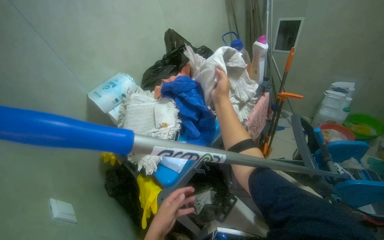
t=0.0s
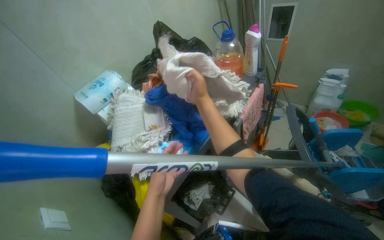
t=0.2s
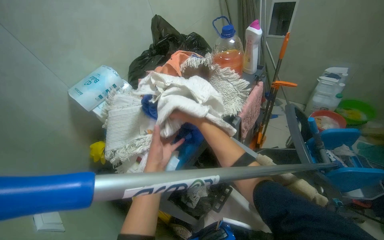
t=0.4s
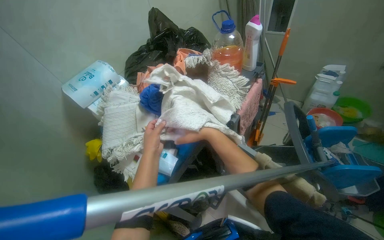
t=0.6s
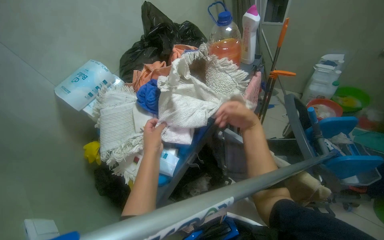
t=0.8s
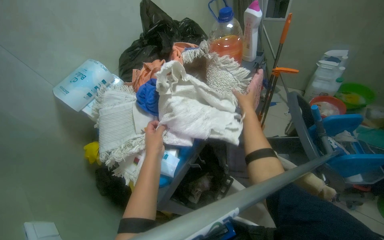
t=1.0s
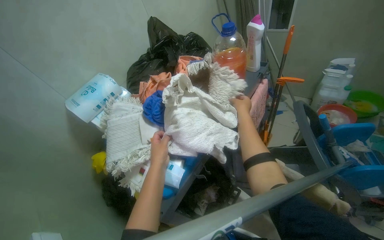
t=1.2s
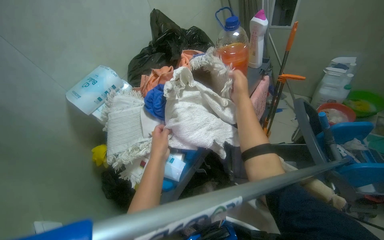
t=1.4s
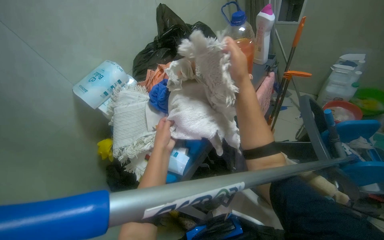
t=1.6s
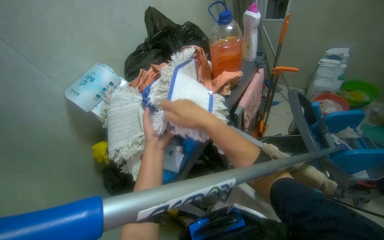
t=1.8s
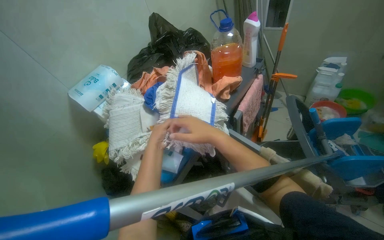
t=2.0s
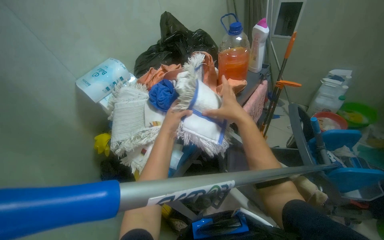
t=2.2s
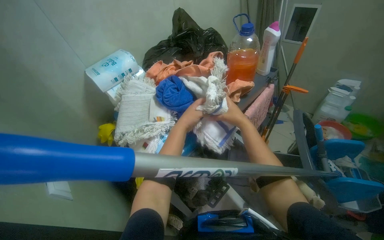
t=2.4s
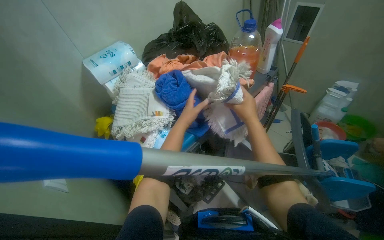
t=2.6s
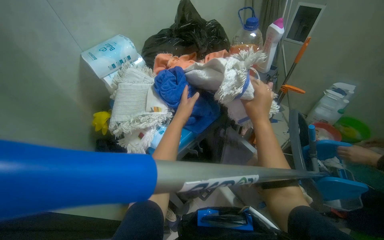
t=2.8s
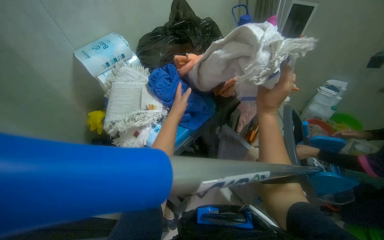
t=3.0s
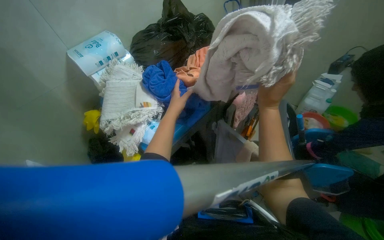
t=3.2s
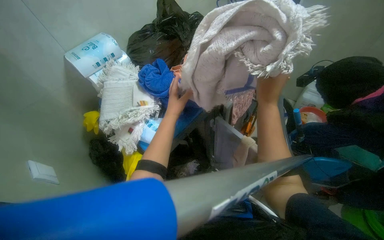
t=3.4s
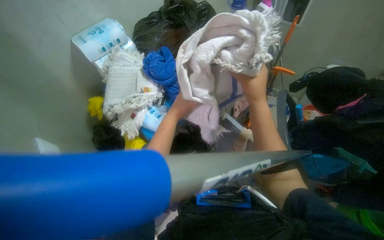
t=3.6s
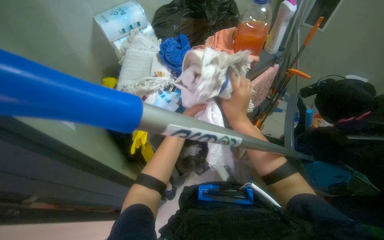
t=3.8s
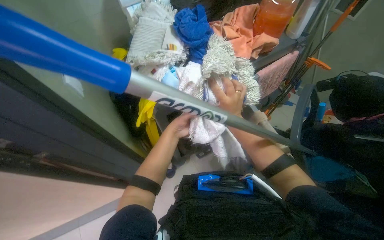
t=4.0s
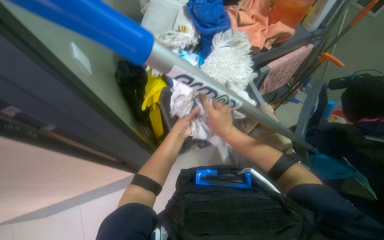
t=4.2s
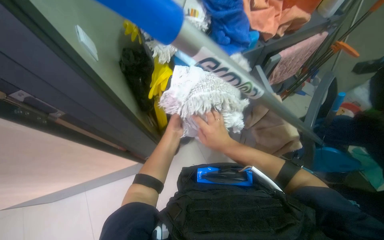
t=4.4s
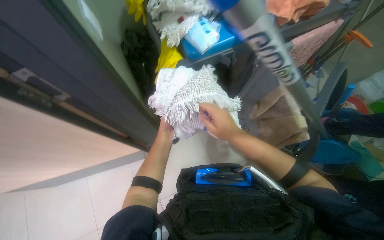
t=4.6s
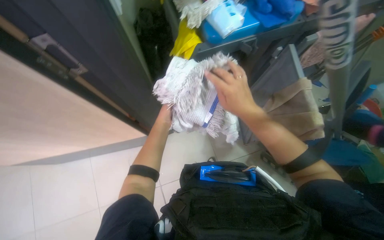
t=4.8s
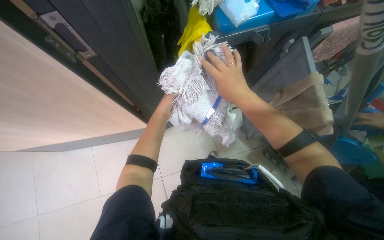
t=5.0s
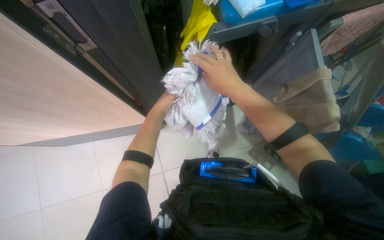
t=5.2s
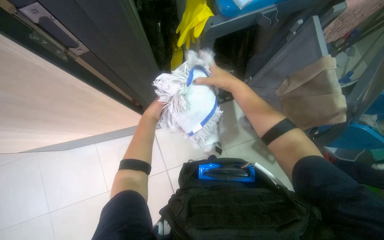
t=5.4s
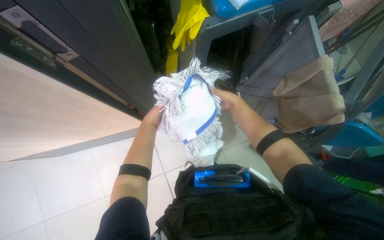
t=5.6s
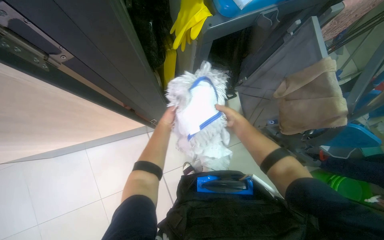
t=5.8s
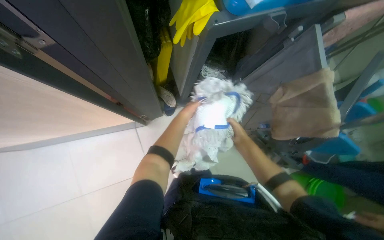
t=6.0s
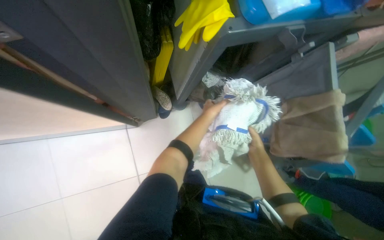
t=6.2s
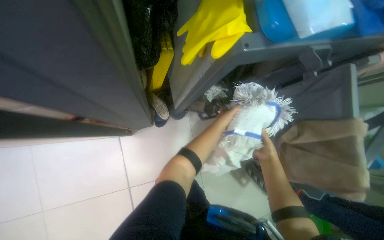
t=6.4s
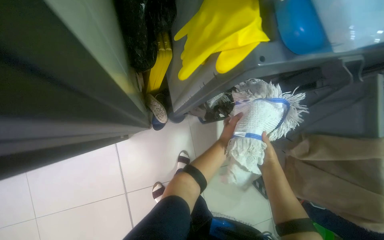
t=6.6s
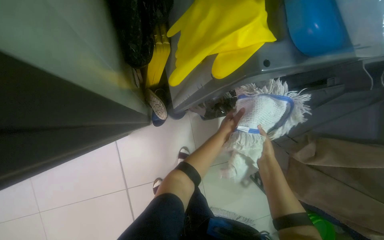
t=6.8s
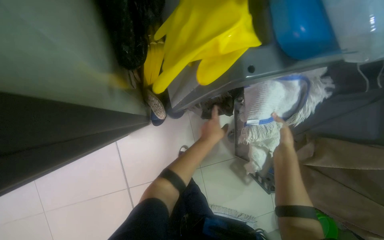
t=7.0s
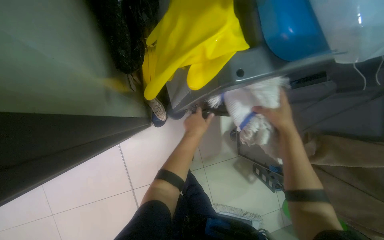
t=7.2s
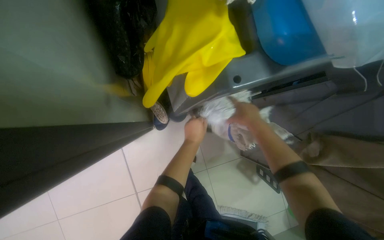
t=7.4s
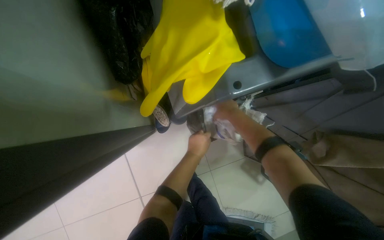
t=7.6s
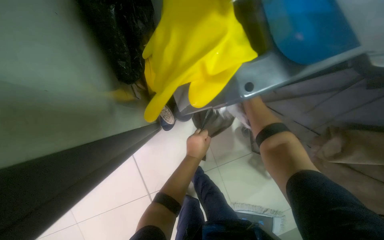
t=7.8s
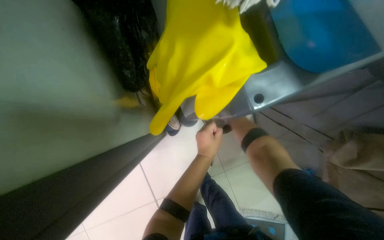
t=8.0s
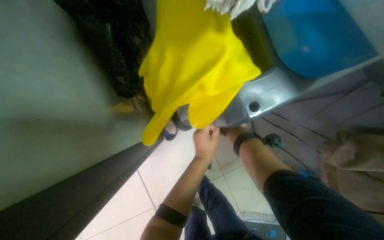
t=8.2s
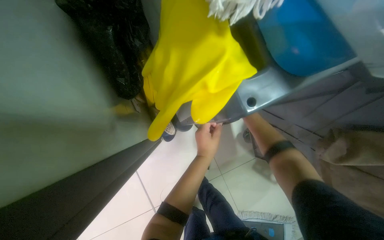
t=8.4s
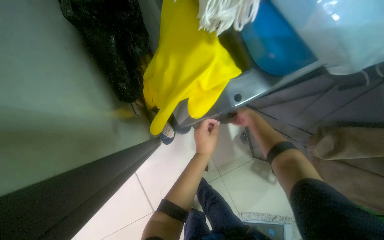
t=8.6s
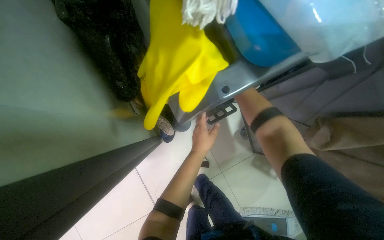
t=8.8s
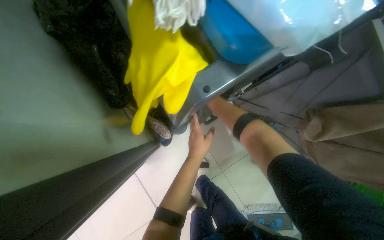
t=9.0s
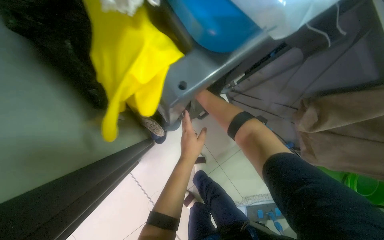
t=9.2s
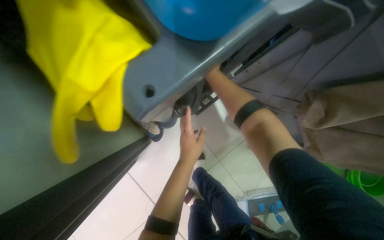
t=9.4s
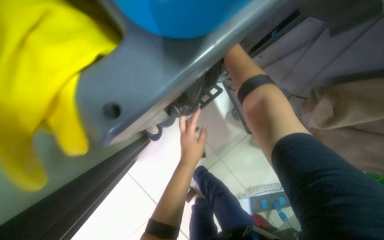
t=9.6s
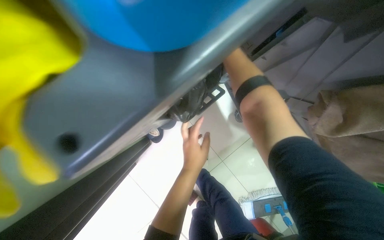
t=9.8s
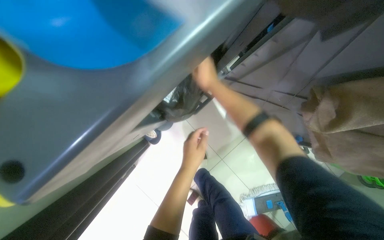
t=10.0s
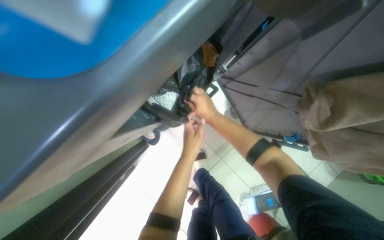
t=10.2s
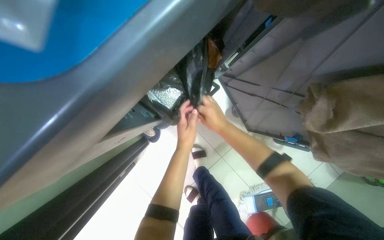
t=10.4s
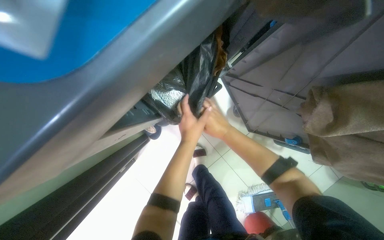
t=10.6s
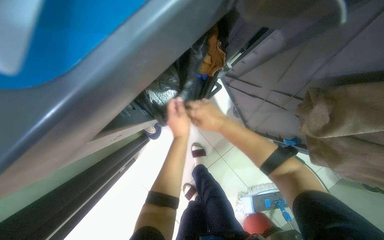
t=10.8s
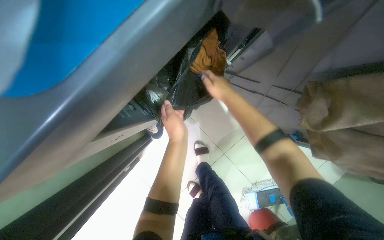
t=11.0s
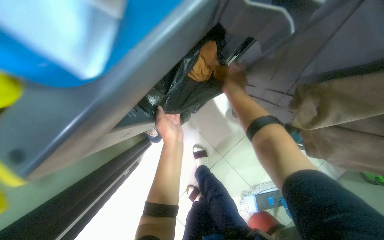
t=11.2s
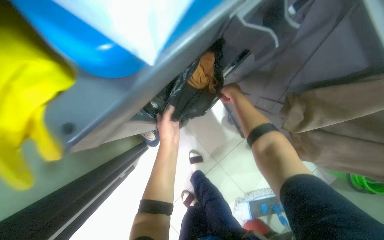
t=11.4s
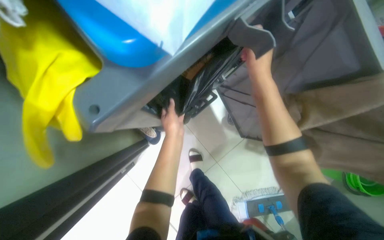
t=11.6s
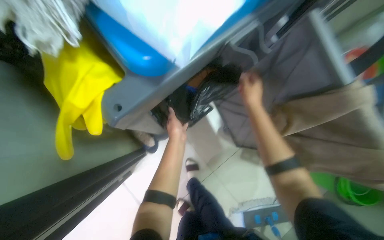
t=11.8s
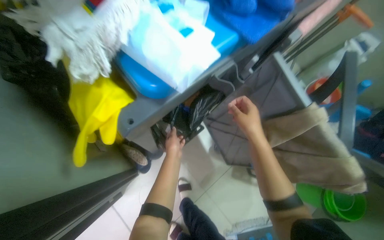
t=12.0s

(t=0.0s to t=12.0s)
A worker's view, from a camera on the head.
Job: organizing items.
The whole recording: Storing Towels. The worker folds towels and places them in a cabinet.
t=0.0s - t=1.6s: The left hand moves up the picture and farther from the camera, roughly 25 cm.
t=1.6s - t=3.0s: The right hand goes roughly 15 cm down the picture and nearer to the camera.
t=3.0s - t=4.4s: The camera pitches downward, by some 15 degrees. Both hands move down the picture, approximately 40 cm.
t=4.4s - t=6.0s: The view tips downward by approximately 15 degrees. The left hand travels to the left and back again, approximately 20 cm each way, while the right hand goes some 15 cm farther from the camera.
t=6.0s - t=7.6s: The right hand goes approximately 35 cm up the picture. The left hand reaches some 15 cm to the right, then returns.
t=10.4s - t=12.0s: The view tilts approximately 15 degrees upward. The right hand goes nearer and farther, some 20 cm each way, reversing 2 times.

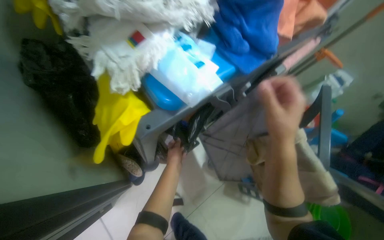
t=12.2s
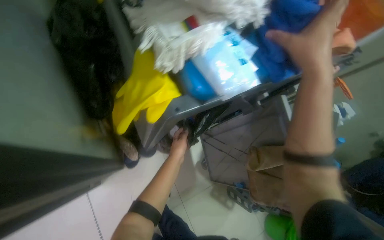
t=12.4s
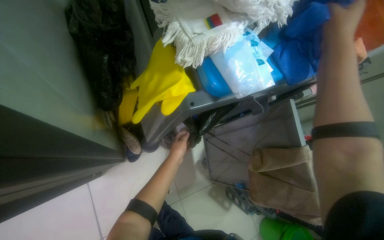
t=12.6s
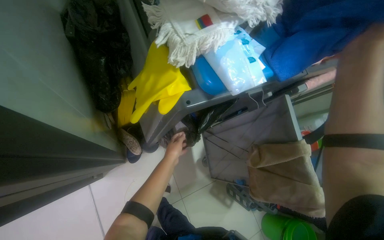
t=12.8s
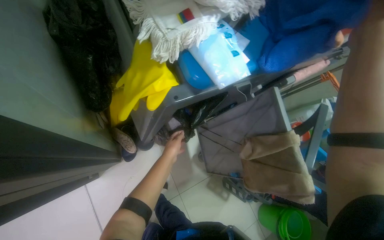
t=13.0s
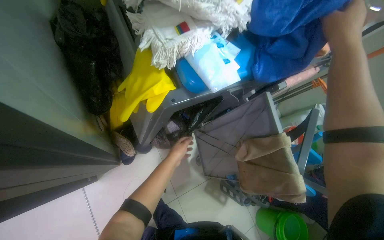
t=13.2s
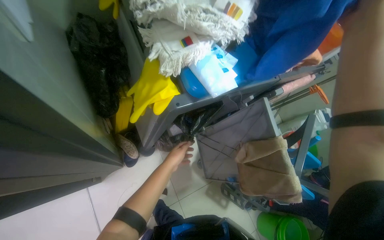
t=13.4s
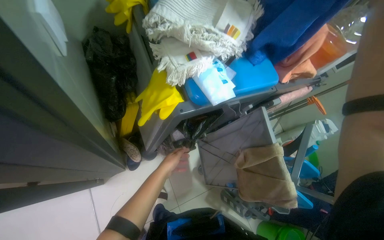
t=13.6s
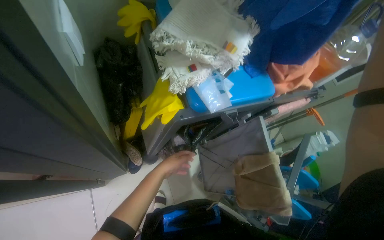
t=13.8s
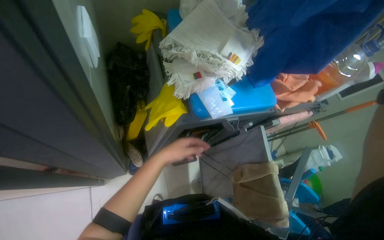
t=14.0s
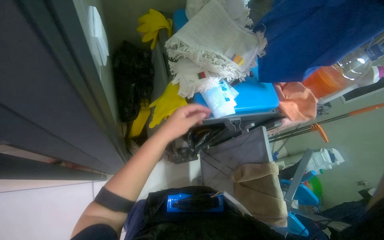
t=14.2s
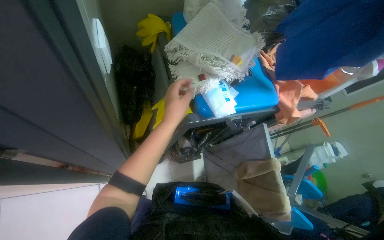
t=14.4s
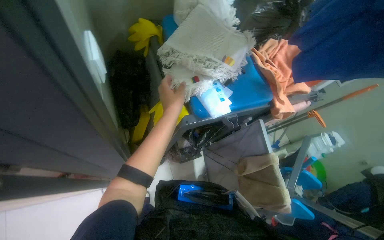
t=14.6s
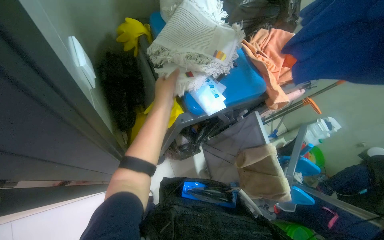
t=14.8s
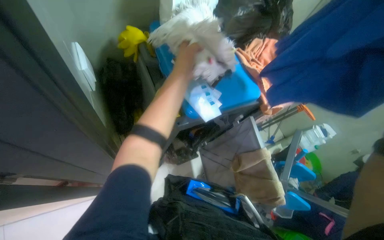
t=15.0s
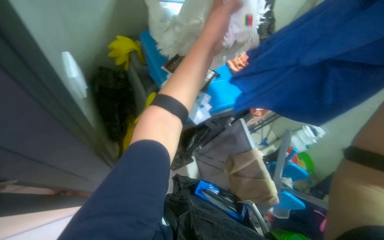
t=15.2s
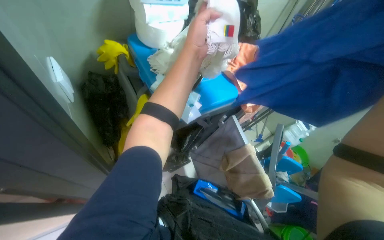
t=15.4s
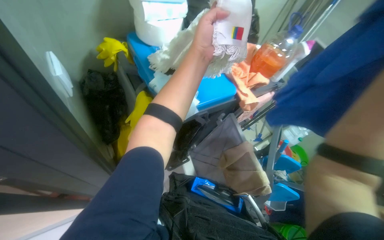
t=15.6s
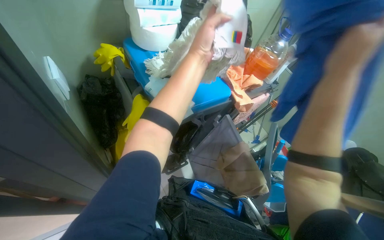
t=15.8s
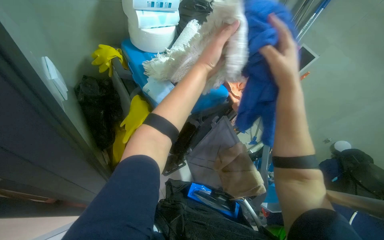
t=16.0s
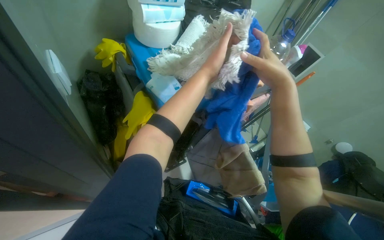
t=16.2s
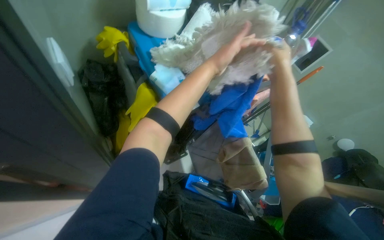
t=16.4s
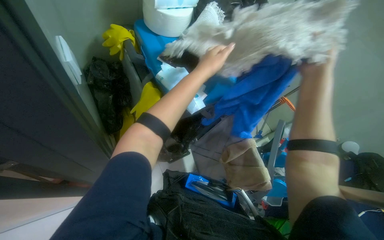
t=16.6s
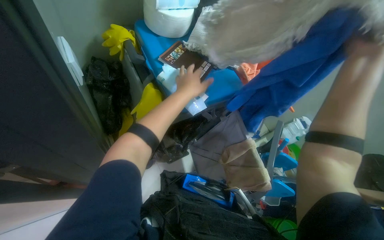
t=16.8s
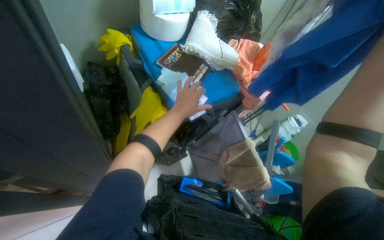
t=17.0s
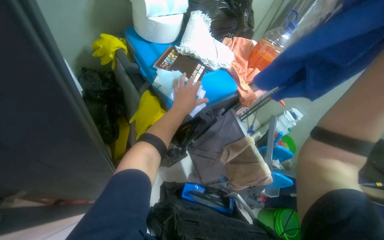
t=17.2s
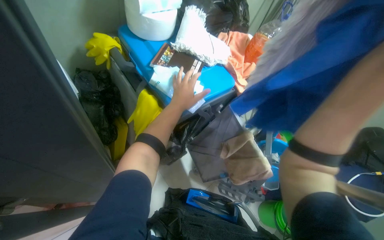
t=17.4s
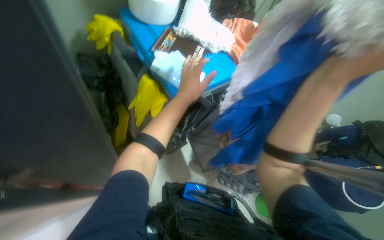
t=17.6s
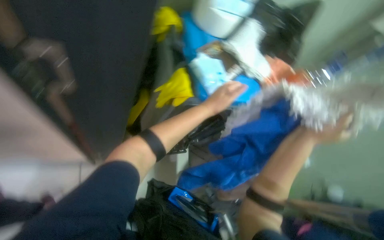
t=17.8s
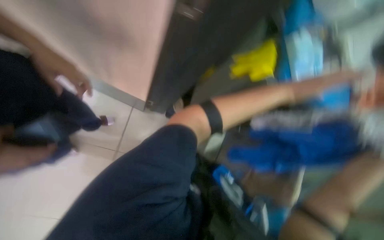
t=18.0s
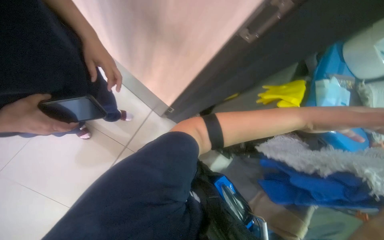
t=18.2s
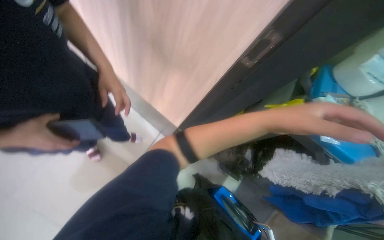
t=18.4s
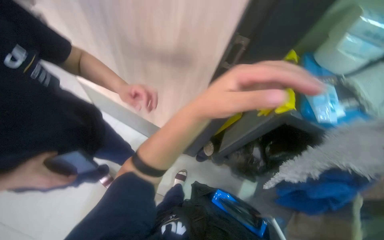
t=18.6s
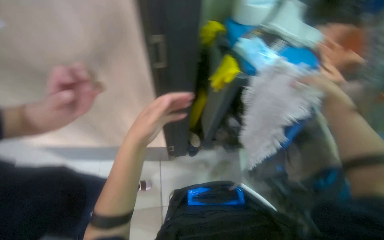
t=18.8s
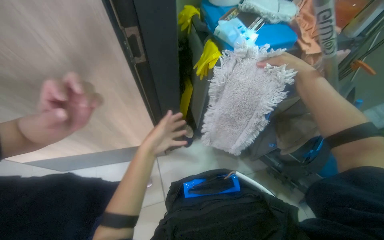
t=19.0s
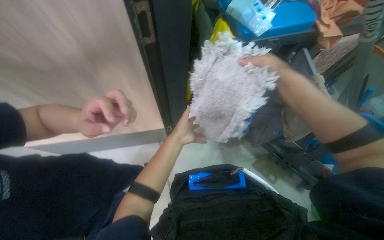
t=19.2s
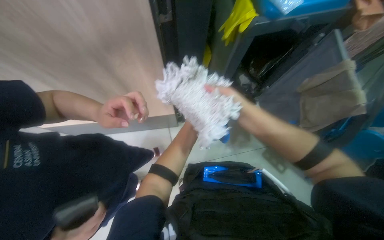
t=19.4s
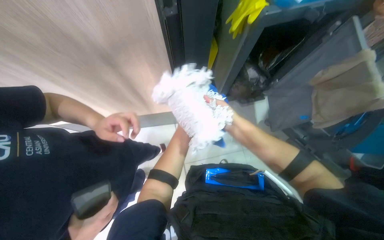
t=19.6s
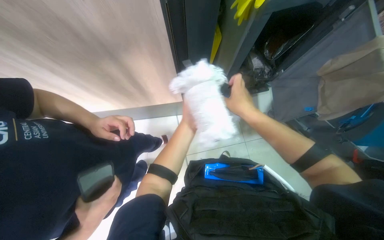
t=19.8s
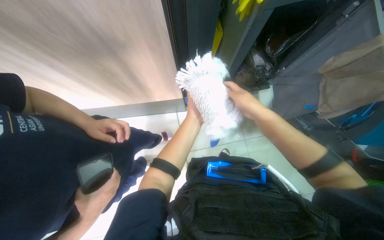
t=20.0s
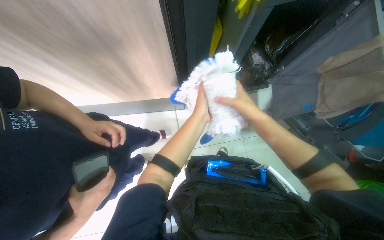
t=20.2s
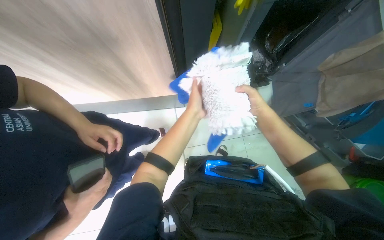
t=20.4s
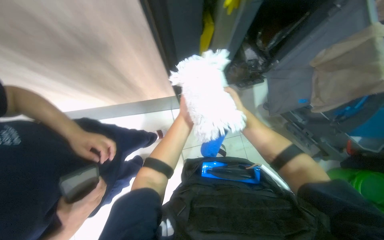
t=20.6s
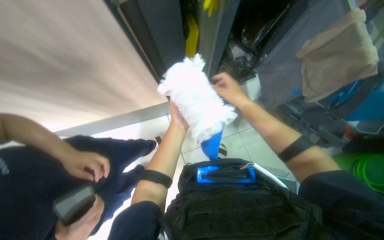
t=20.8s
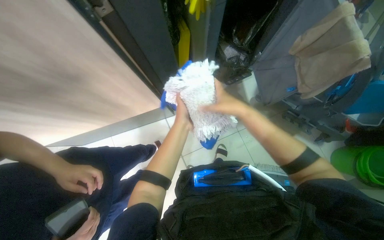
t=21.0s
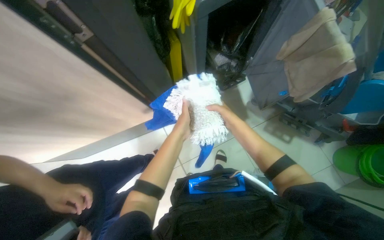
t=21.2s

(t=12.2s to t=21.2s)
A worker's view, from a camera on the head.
Job: organizing items.
The whole recording: Storing Towels. The worker folds towels and places them in a cabinet.
t=13.8s - t=15.2s: The left hand travels up the picture, nearer to the camera and to the right by roughly 50 cm.
t=15.2s - t=16.6s: The left hand goes approximately 10 cm down the picture.
t=18.2s - t=19.8s: The scene turns about 45 degrees counterclockwise in the picture.
t=19.8s - t=21.2s: The right hand goes nearer and farther, some 10 cm each way, reversing 2 times.
